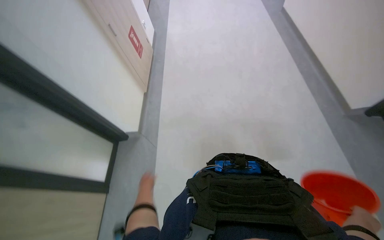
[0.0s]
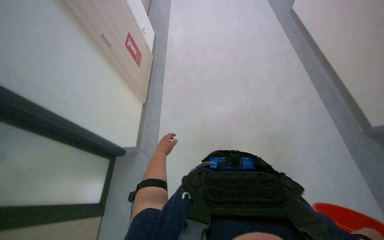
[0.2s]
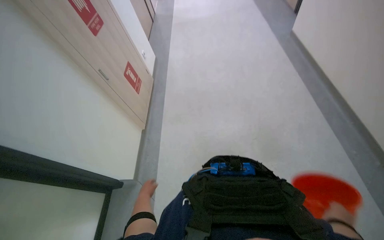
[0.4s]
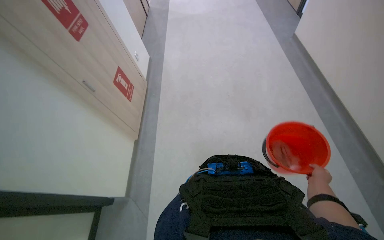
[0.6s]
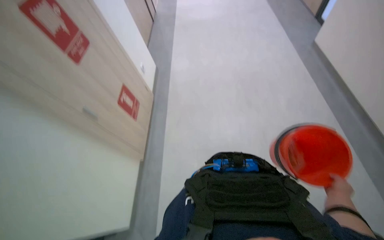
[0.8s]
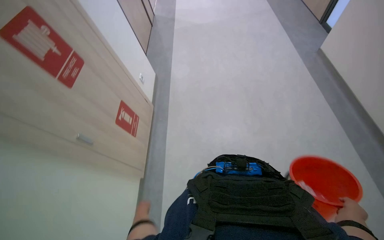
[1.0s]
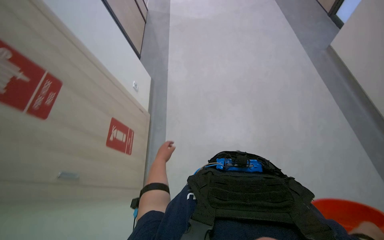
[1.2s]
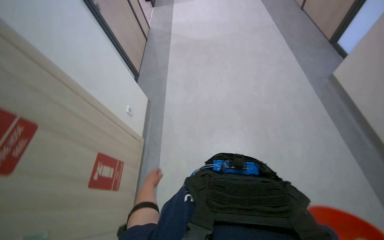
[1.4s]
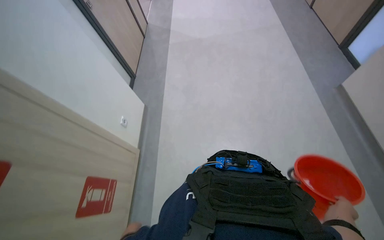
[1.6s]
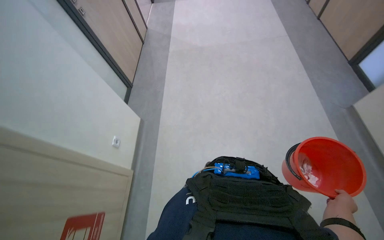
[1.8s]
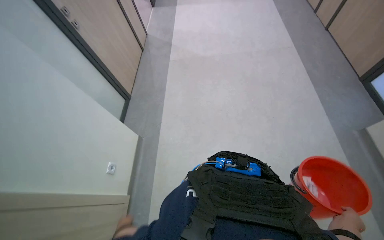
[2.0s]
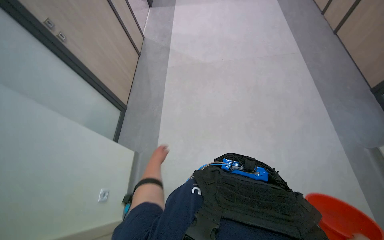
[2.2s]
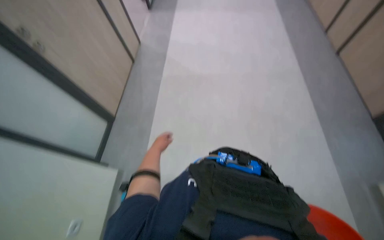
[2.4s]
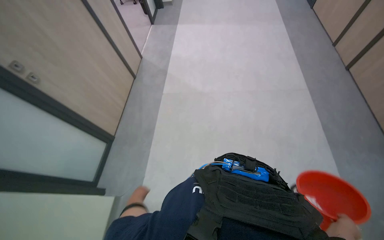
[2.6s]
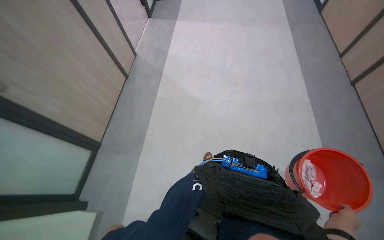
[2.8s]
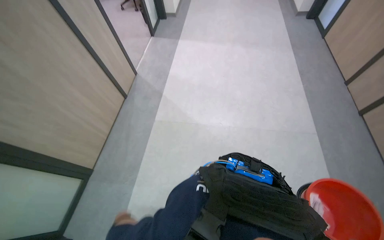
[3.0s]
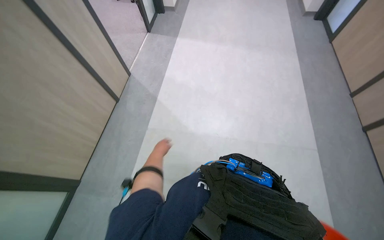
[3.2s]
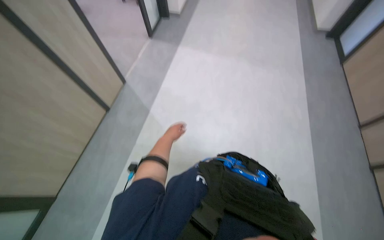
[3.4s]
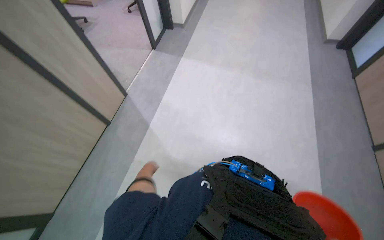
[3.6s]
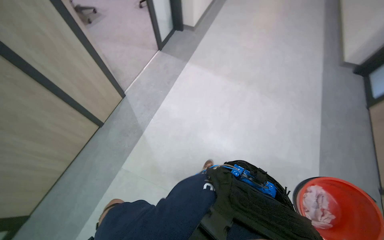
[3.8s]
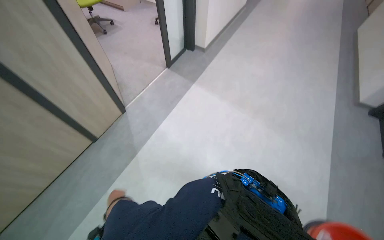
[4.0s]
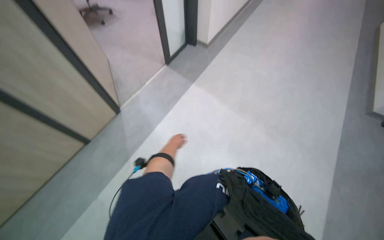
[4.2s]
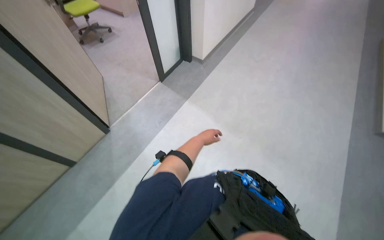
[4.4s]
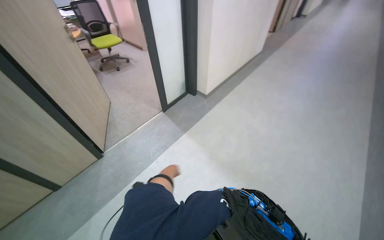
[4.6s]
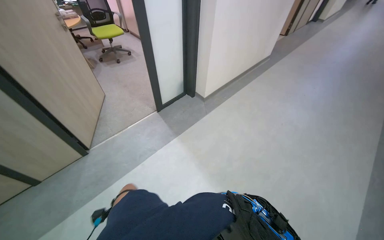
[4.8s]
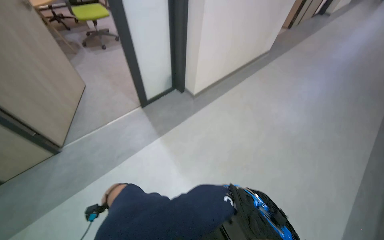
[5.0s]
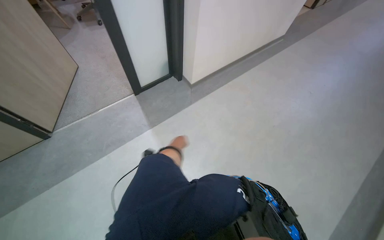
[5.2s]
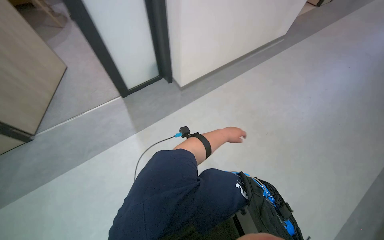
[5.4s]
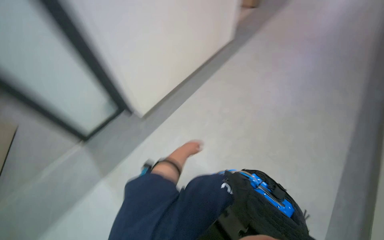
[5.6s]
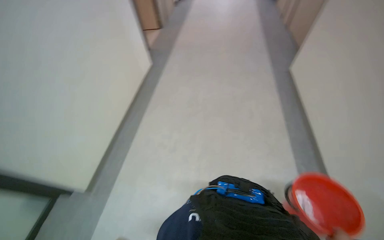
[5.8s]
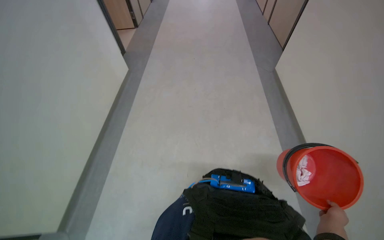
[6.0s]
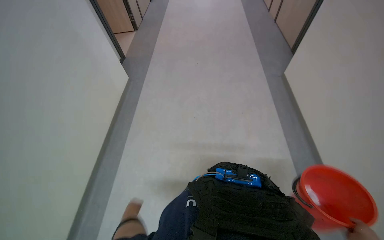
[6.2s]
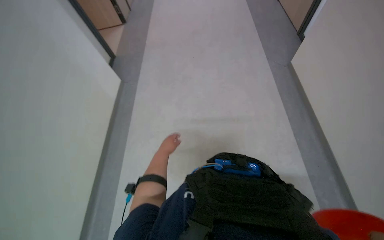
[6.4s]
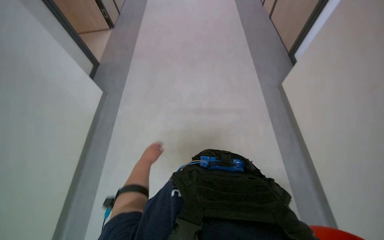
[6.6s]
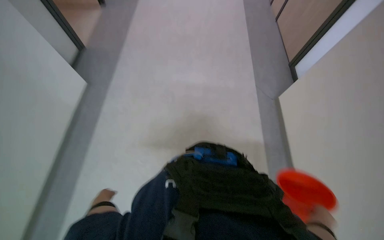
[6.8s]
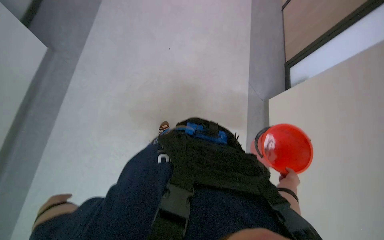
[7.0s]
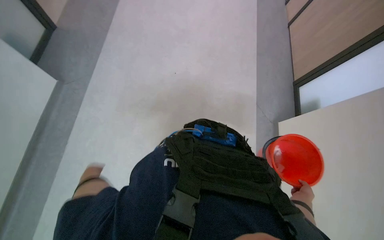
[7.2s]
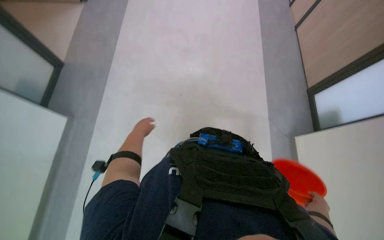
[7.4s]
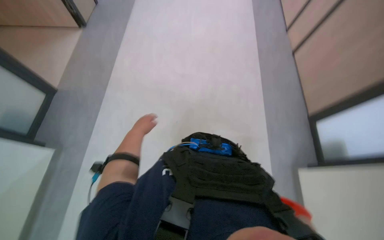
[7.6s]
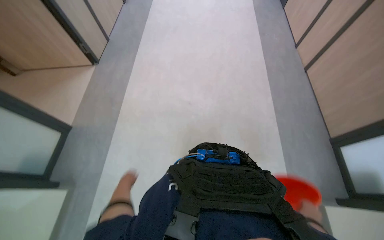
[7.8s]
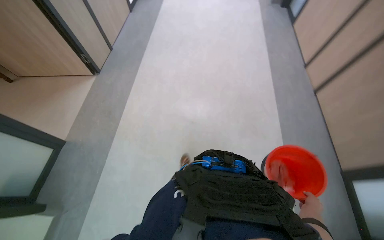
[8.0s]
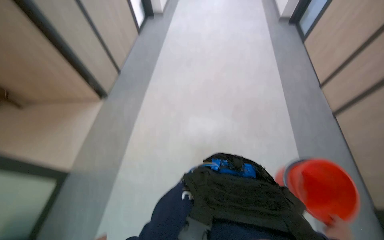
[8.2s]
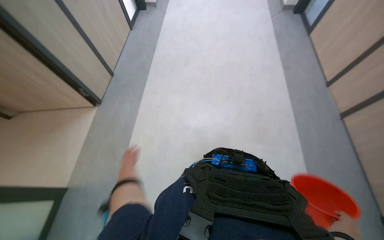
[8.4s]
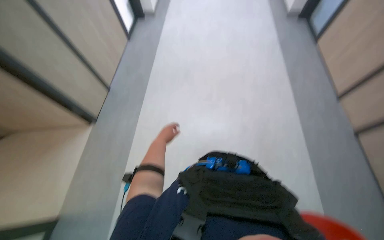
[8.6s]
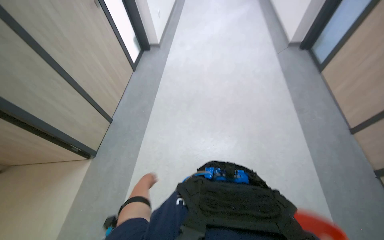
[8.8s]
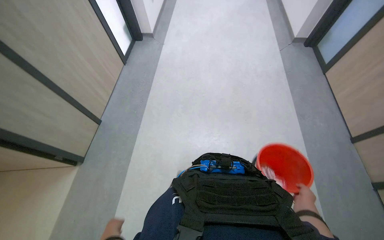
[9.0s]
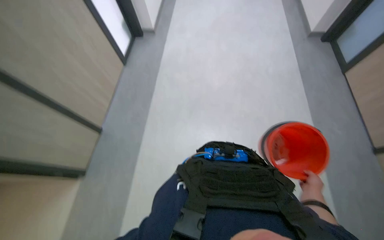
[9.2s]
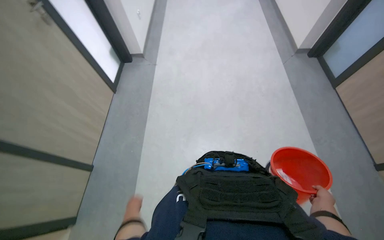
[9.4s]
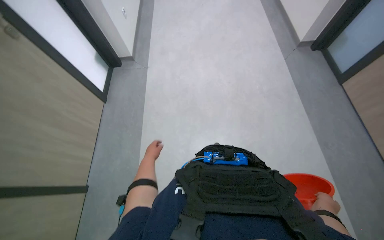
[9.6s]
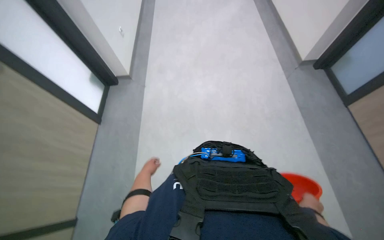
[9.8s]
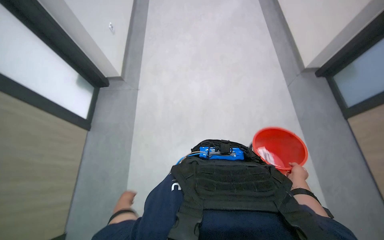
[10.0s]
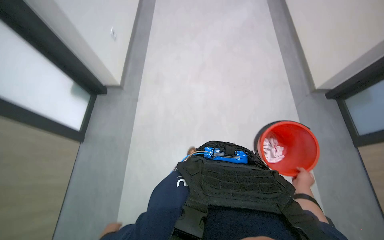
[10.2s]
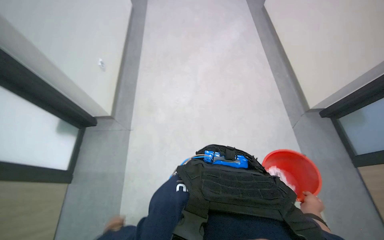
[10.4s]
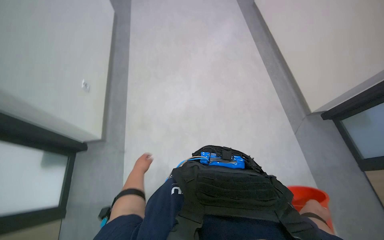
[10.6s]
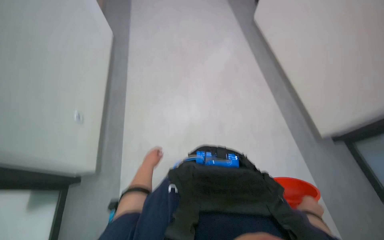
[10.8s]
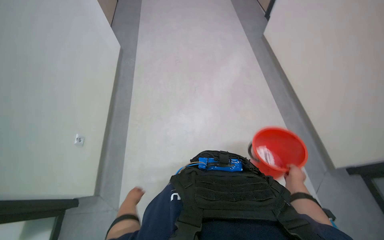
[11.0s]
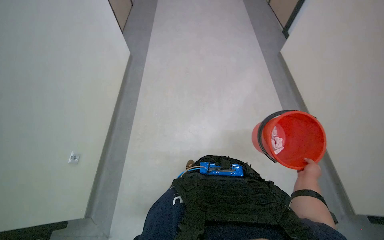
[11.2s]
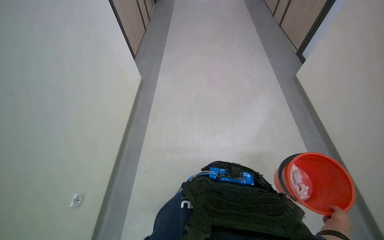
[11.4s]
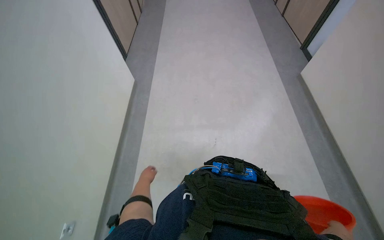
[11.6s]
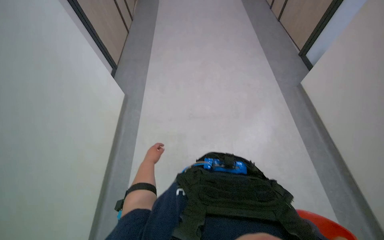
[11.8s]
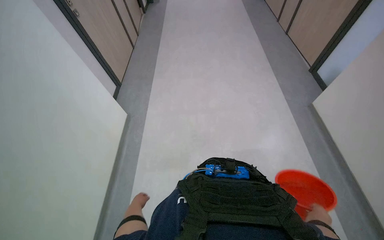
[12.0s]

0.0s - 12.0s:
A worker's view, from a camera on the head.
Job: preparing cleaning supplies.
The whole recording: Walking with cleaning supplies. The worker walks through a building carrying a red bucket and a white cloth.
1.6s - 3.0s: The camera is carried some 80 cm.
3.0s - 4.4s: The wearer moves some 1.5 m.
4.4s - 6.0s: The camera travels roughly 80 cm. The head turns to the right by some 20 degrees.
7.6s - 9.0s: The wearer moves about 1 m.

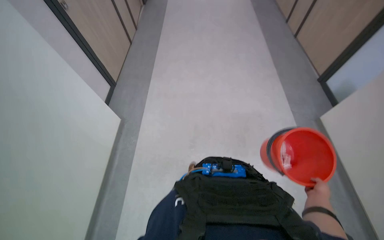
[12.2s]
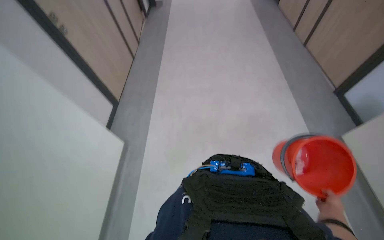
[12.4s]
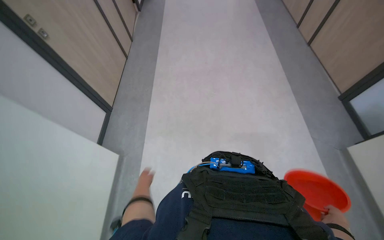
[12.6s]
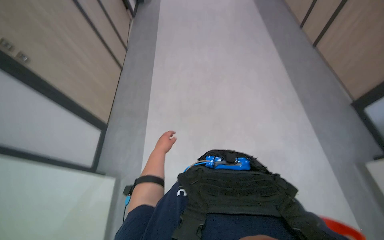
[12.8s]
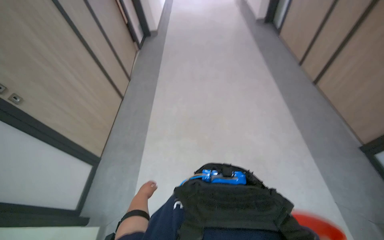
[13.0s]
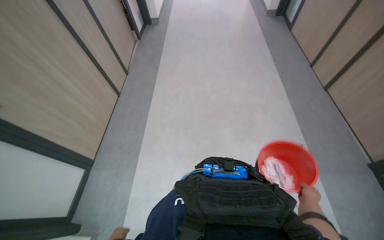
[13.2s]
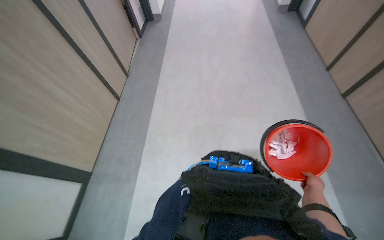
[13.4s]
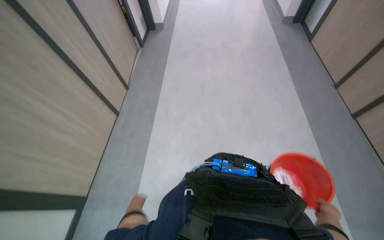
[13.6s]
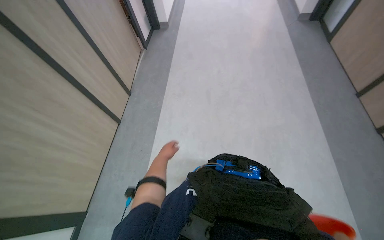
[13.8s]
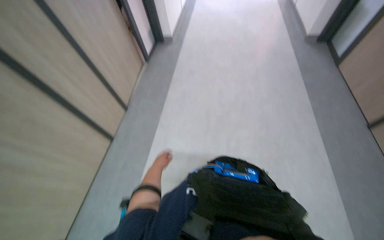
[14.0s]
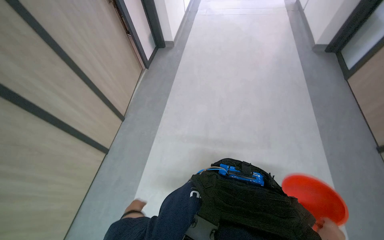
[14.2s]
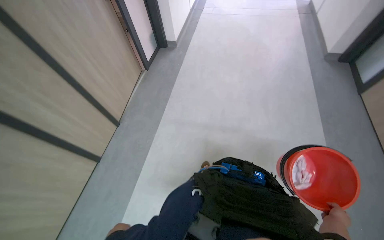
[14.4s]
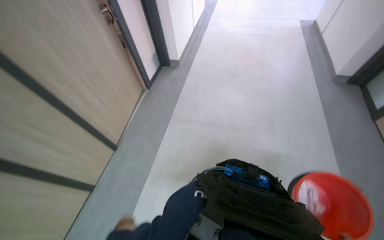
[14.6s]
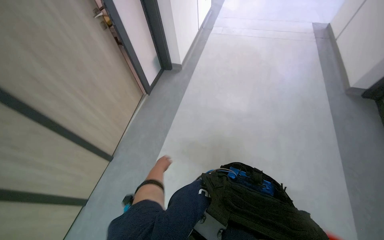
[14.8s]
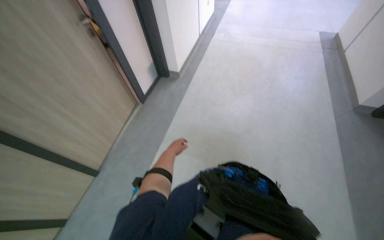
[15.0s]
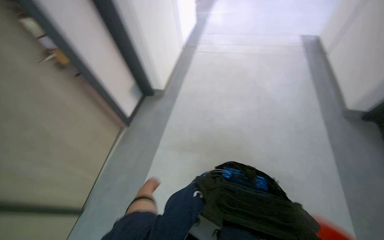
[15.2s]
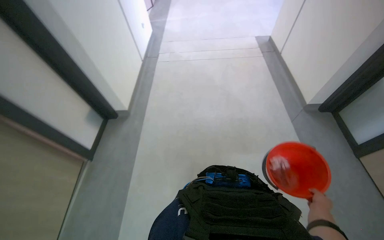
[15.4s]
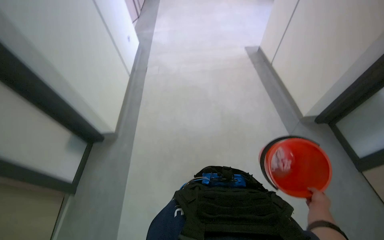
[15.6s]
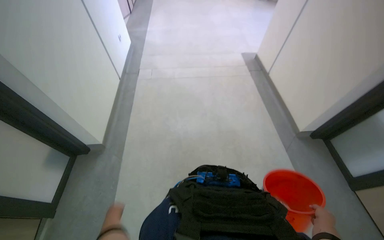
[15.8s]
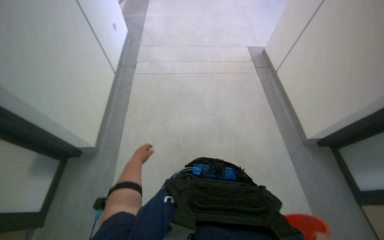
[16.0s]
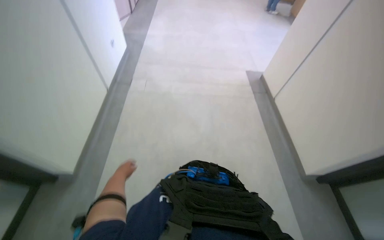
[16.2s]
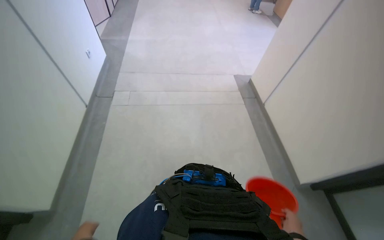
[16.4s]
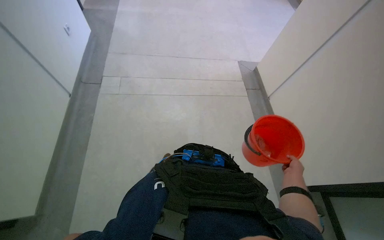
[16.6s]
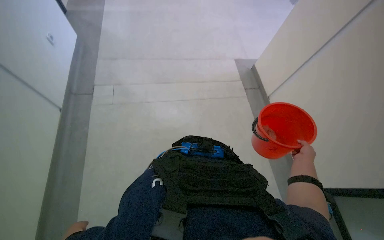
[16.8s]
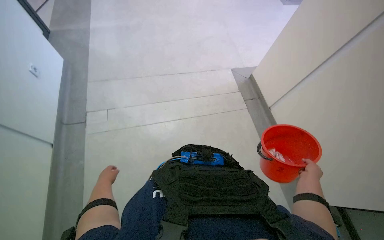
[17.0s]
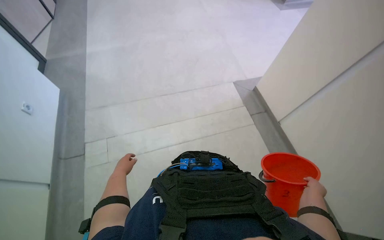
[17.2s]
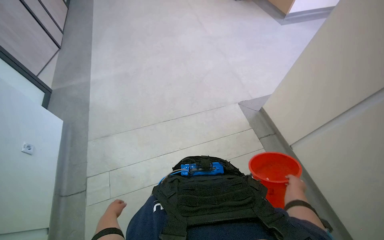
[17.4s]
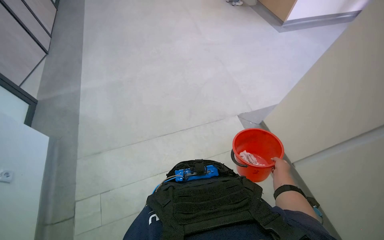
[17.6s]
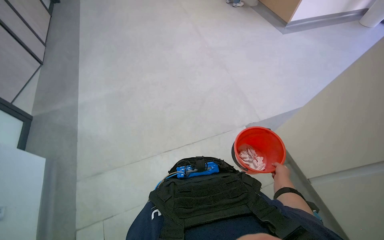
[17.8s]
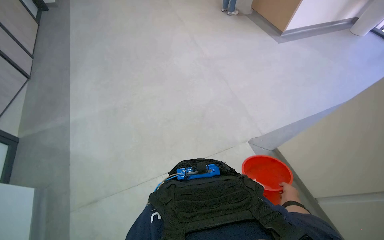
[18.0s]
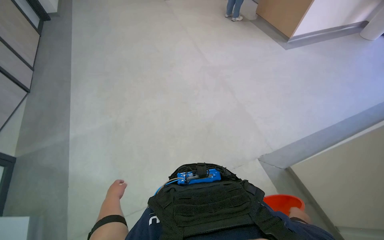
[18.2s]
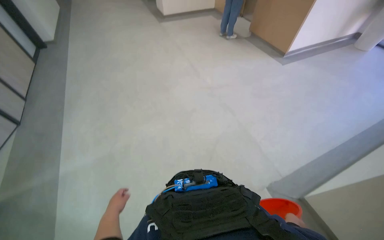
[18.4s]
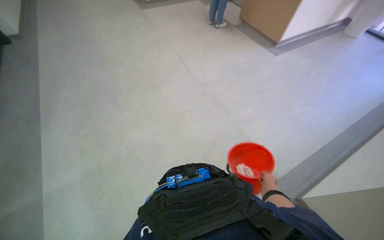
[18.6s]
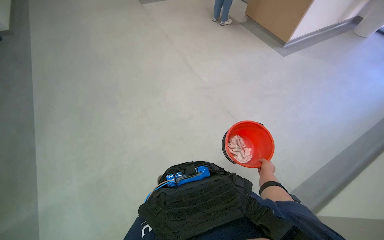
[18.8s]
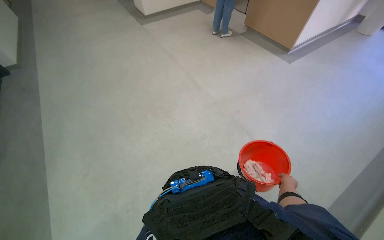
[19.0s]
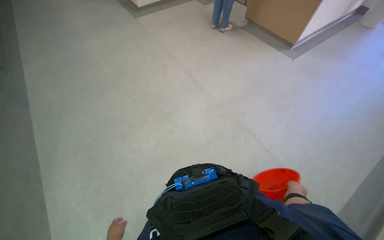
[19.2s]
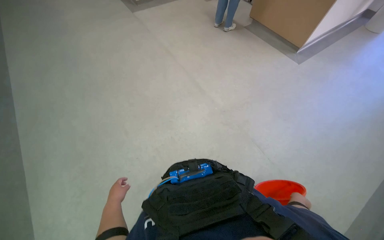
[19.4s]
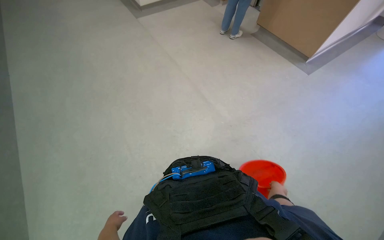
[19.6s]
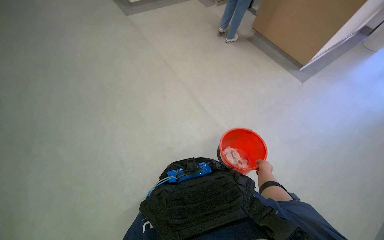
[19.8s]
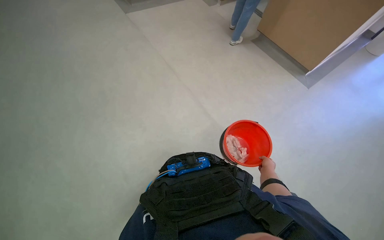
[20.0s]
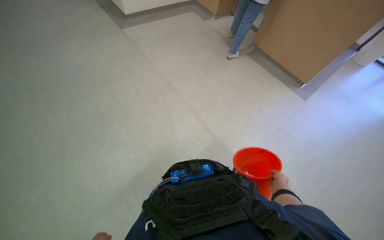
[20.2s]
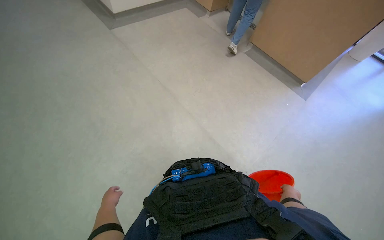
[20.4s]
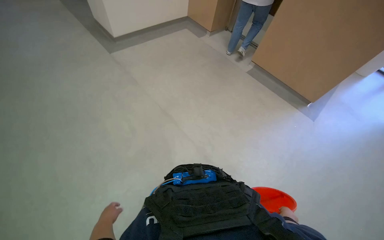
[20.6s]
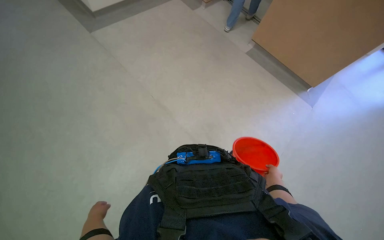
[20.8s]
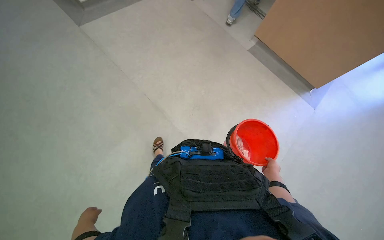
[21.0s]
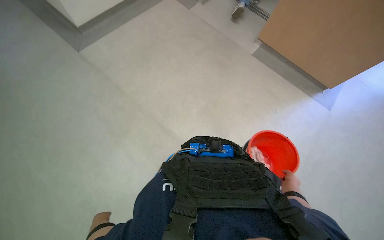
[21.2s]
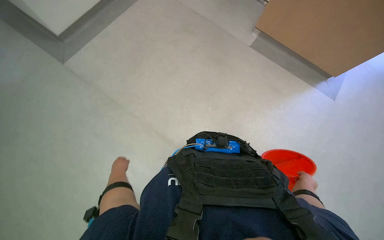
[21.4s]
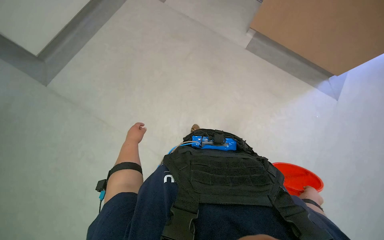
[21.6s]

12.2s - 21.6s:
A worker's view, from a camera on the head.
Job: preparing cleaning supplies.
The whole recording: Walking with cleaning supplies. The worker walks through a building carrying a red bucket and a white cloth.
13.8s - 15.4s: The head travels roughly 1.5 m.
15.4s - 17.0s: The head travels roughly 1.5 m.
